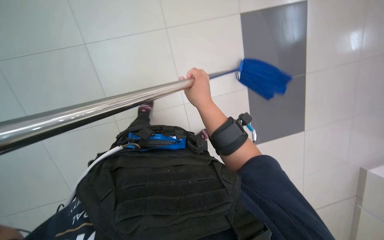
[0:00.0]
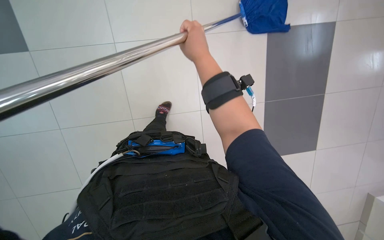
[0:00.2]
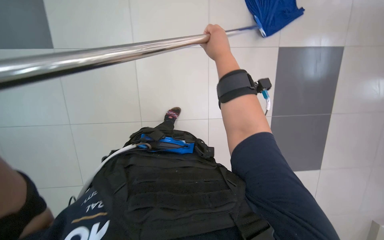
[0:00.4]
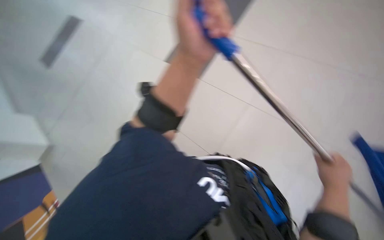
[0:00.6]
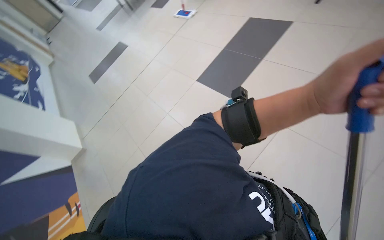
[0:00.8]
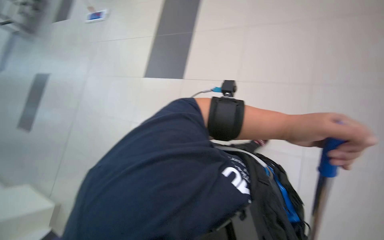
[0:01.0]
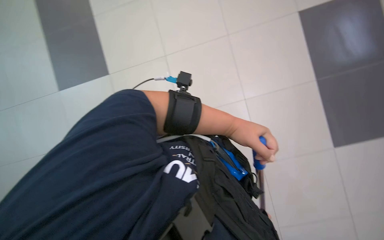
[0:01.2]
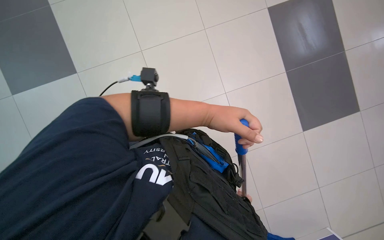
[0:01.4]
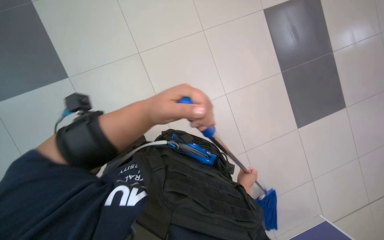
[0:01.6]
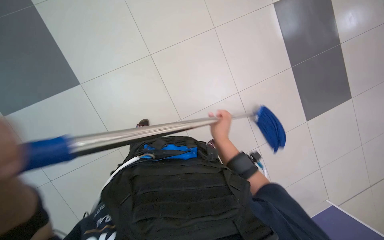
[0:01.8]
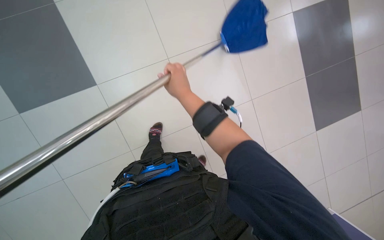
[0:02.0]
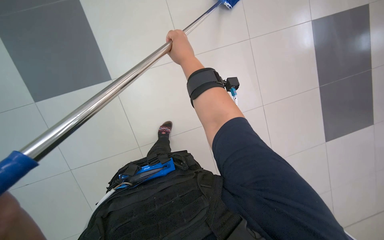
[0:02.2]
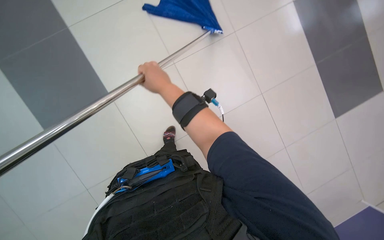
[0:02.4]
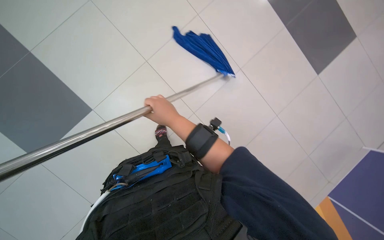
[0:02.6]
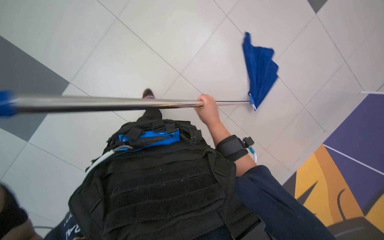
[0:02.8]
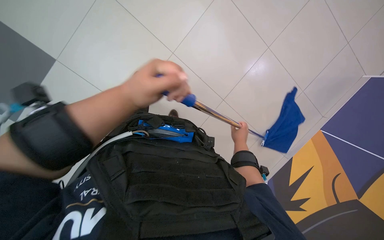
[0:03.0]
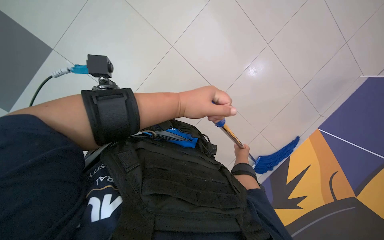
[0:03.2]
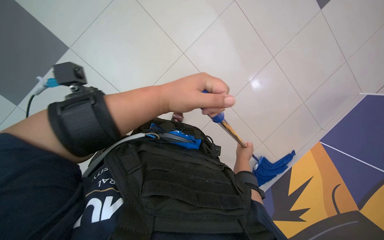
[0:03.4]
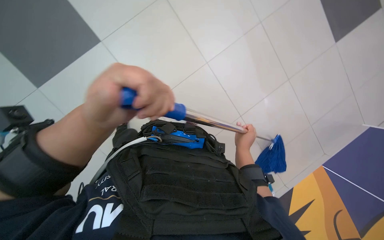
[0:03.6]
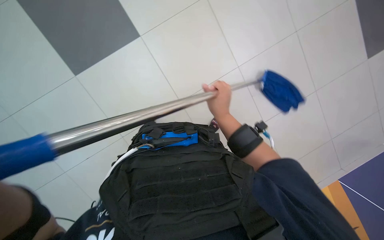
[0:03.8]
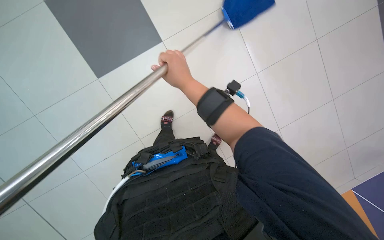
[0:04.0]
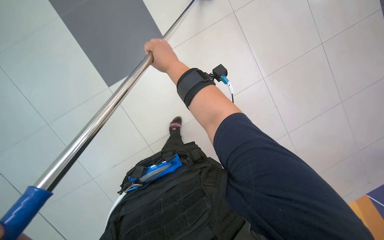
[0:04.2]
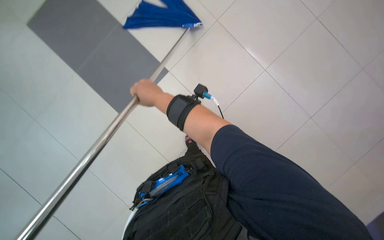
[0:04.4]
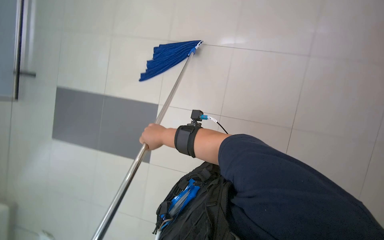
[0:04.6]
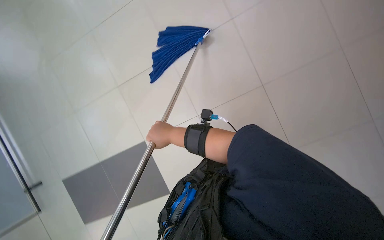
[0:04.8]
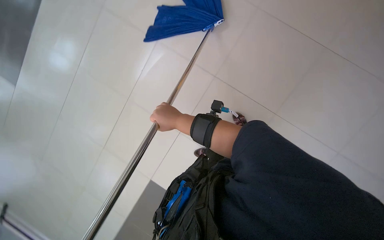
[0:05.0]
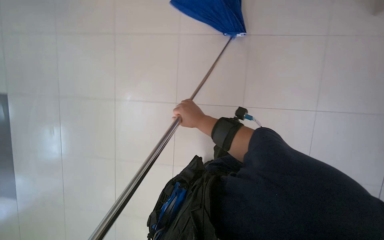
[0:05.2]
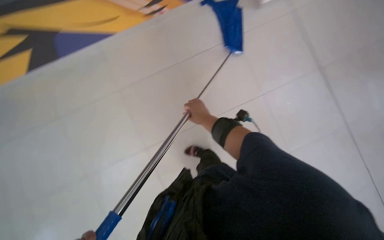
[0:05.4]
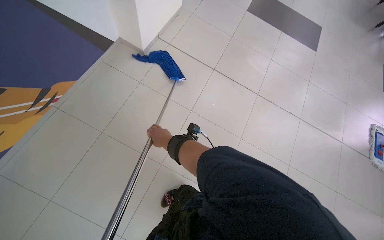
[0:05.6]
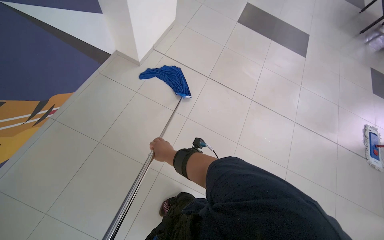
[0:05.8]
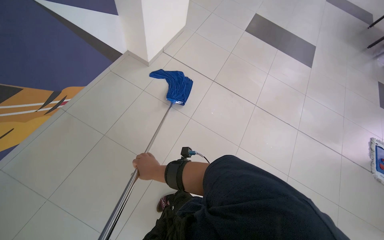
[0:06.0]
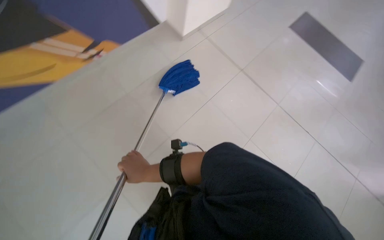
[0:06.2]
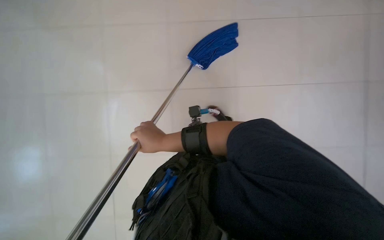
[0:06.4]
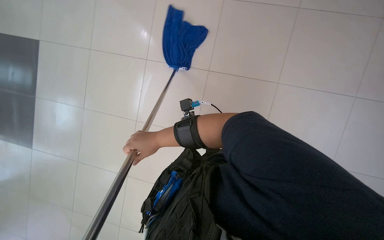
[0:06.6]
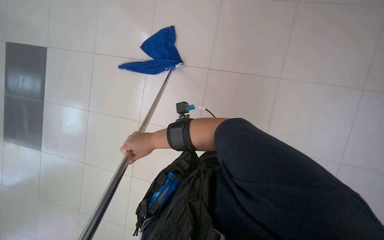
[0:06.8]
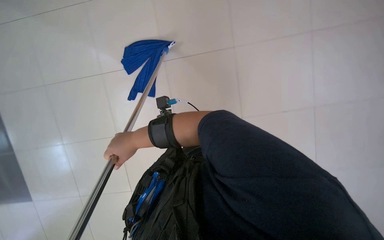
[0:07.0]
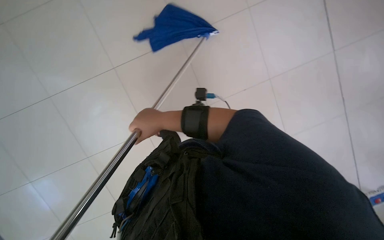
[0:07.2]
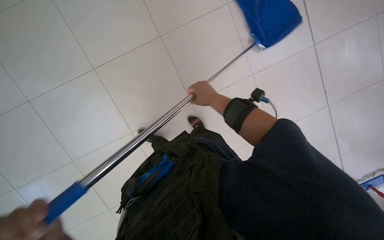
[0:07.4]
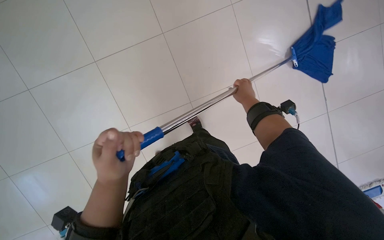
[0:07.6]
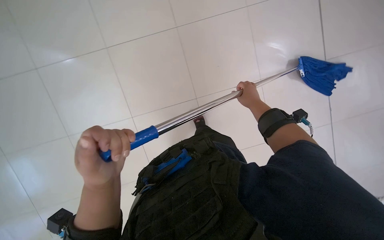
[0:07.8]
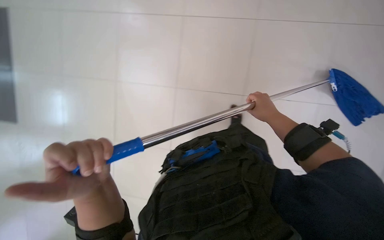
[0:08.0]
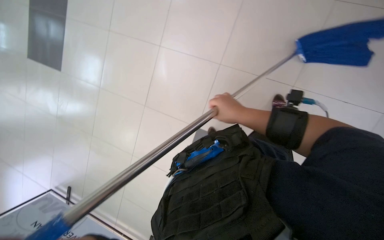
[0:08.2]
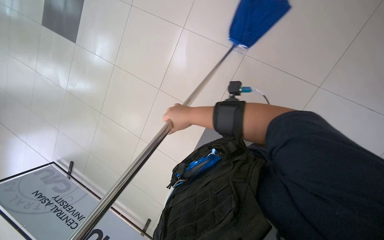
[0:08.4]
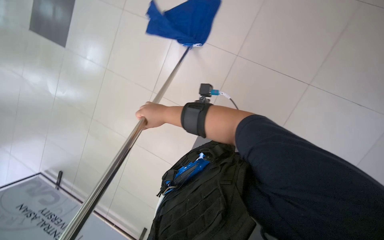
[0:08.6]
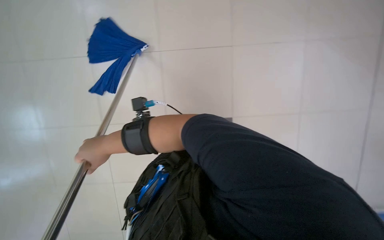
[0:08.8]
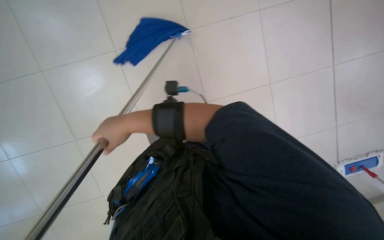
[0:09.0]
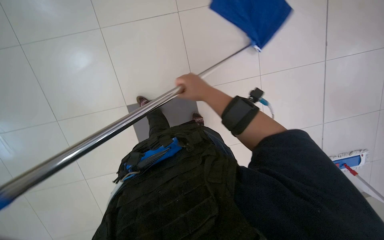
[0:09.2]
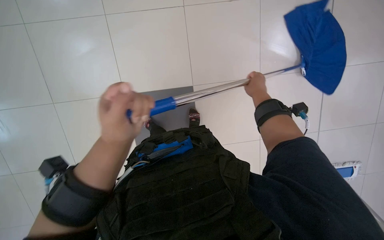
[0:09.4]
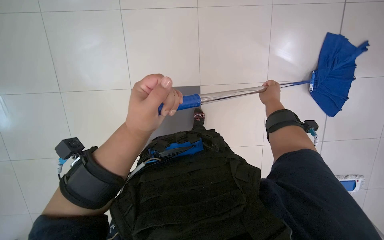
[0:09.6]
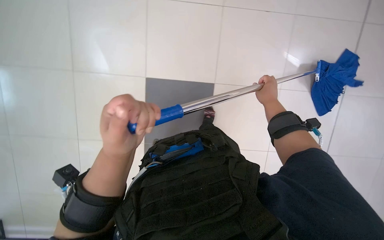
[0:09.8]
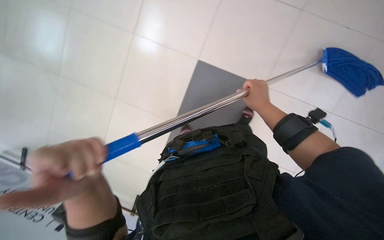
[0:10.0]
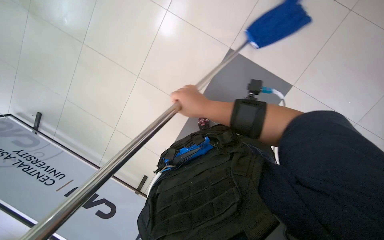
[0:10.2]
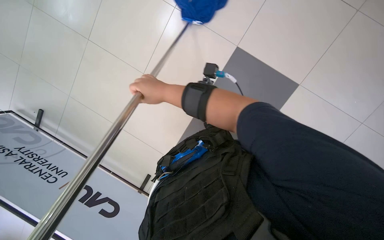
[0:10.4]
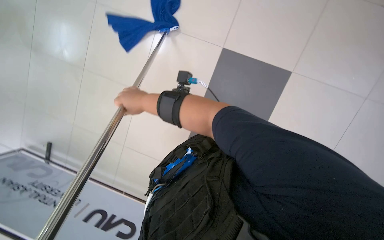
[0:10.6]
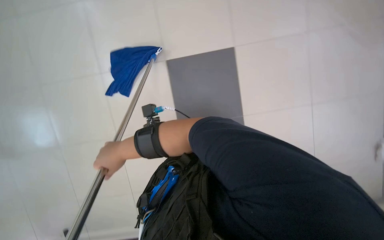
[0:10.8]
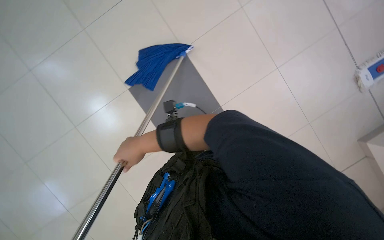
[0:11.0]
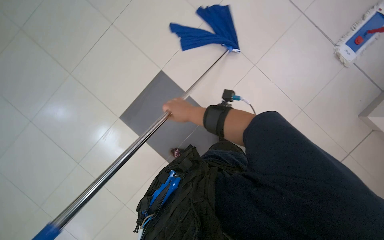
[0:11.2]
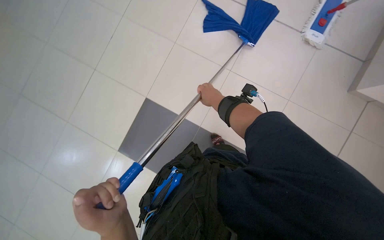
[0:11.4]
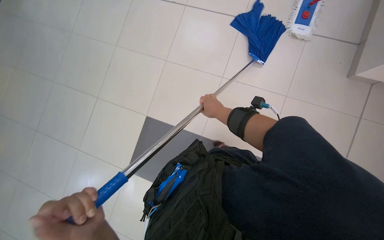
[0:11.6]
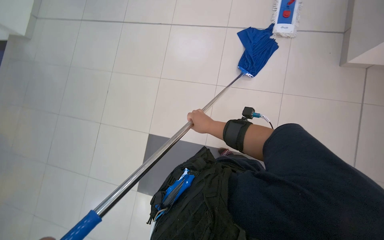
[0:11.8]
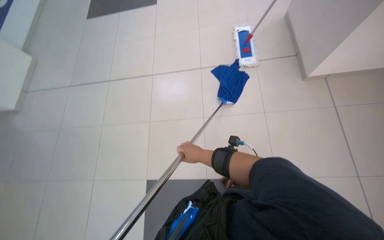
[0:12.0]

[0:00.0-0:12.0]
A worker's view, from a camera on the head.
Job: mopping floor.
The whole recording: Mopping the floor. The worker wrings the mop head, attaches it to the handle, and mops the floor.
0:00.0 to 0:01.6: The view tilts roughly 20 degrees upward.
0:04.4 to 0:06.0: The view pans to the right by about 25 degrees. The right hand travels down the picture by approximately 15 cm.
0:06.0 to 0:07.6: The wearer looks roughly 20 degrees further to the left. The wearer looks some 20 degrees further downward. The right hand goes roughly 20 cm to the right.
0:07.6 to 0:09.0: The head rotates approximately 20 degrees to the left. The right hand travels to the left by approximately 50 cm.
0:09.0 to 0:10.4: The camera is aimed about 25 degrees further to the left. The right hand is displaced nearer to the camera by some 10 cm, and travels to the right and back again, some 40 cm each way.
0:10.4 to 0:12.0: The view tilts about 20 degrees upward. Everything in view rotates approximately 30 degrees counterclockwise.

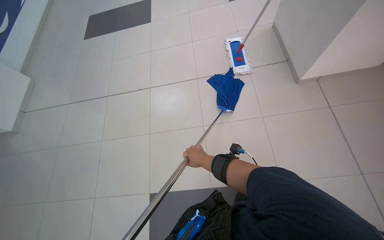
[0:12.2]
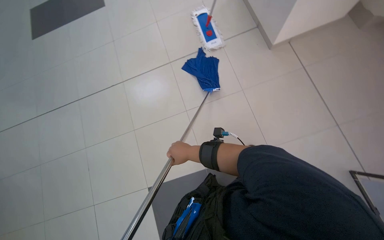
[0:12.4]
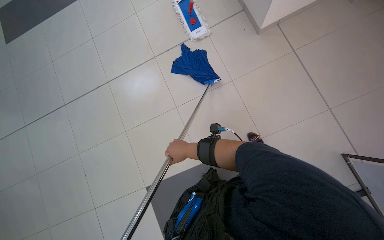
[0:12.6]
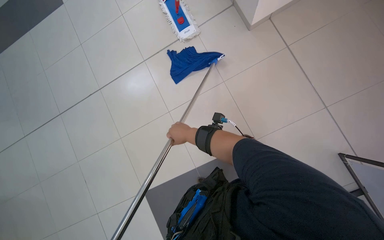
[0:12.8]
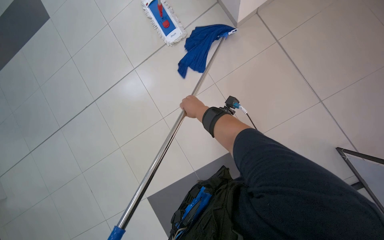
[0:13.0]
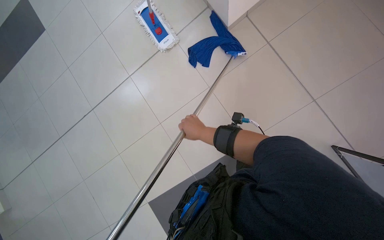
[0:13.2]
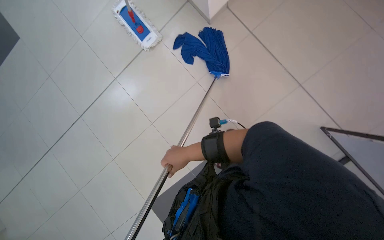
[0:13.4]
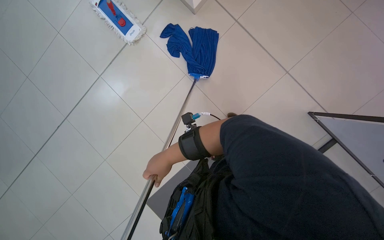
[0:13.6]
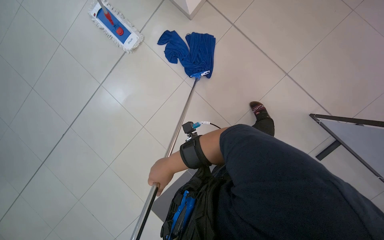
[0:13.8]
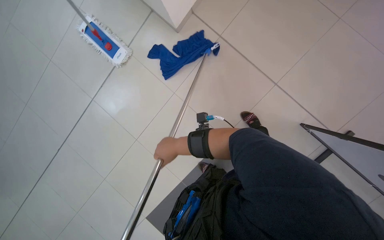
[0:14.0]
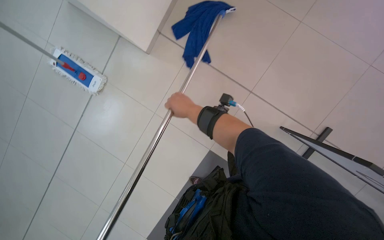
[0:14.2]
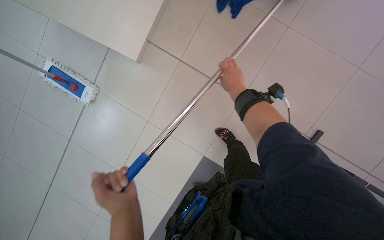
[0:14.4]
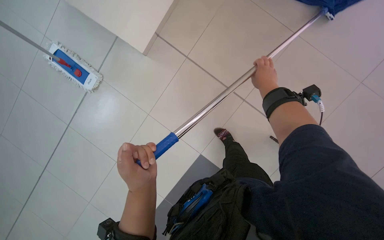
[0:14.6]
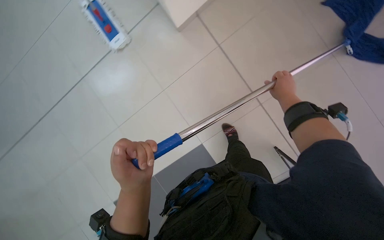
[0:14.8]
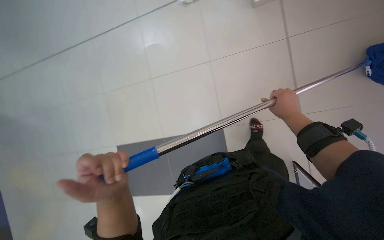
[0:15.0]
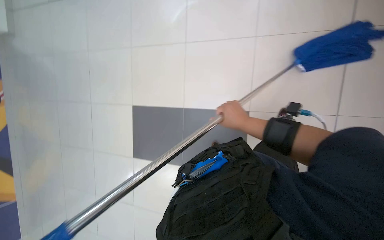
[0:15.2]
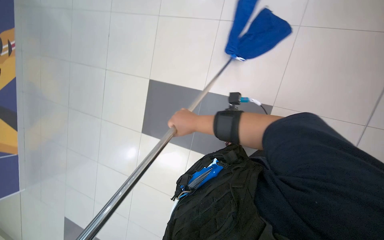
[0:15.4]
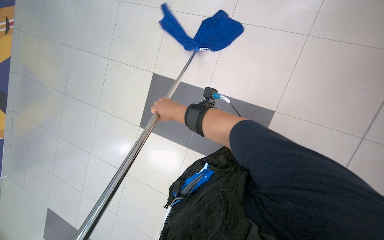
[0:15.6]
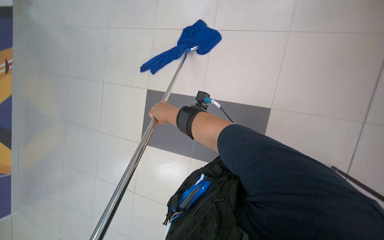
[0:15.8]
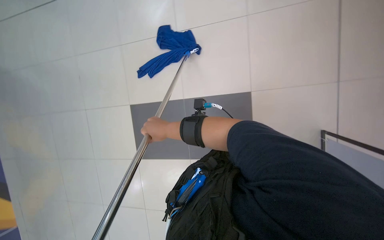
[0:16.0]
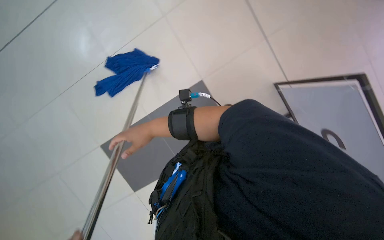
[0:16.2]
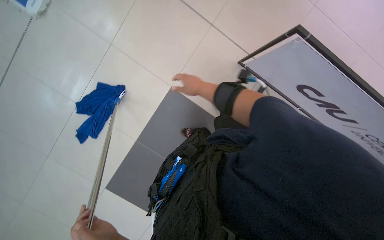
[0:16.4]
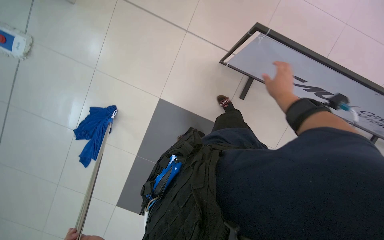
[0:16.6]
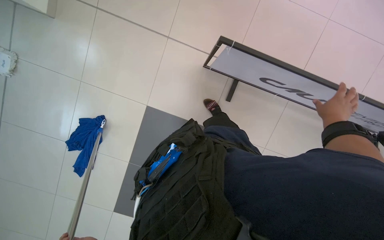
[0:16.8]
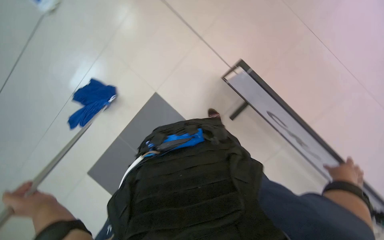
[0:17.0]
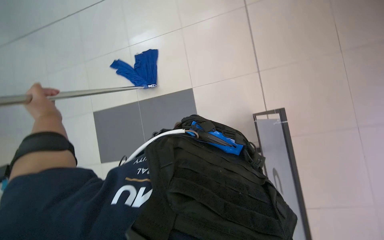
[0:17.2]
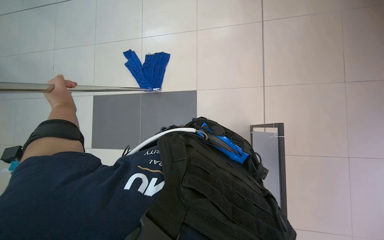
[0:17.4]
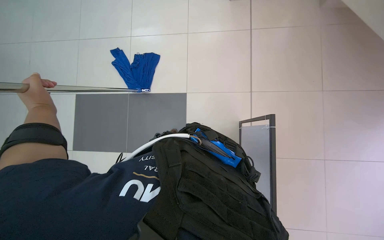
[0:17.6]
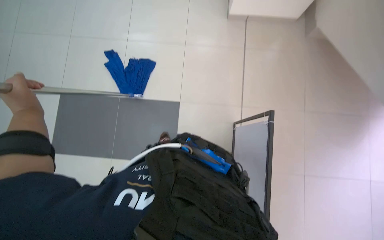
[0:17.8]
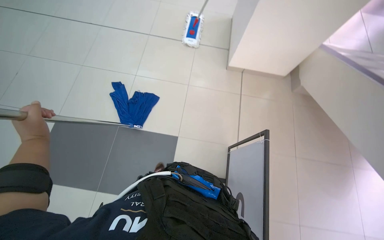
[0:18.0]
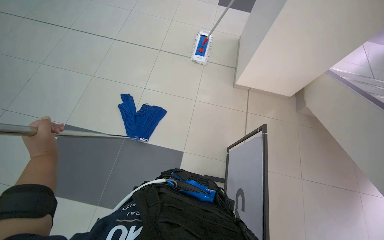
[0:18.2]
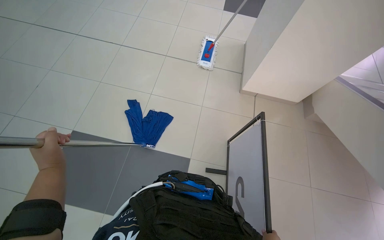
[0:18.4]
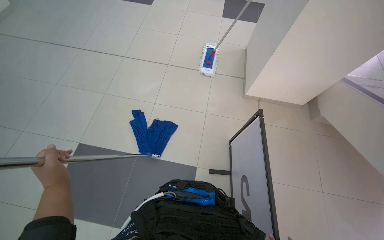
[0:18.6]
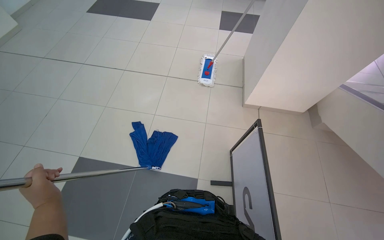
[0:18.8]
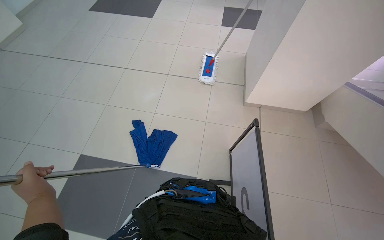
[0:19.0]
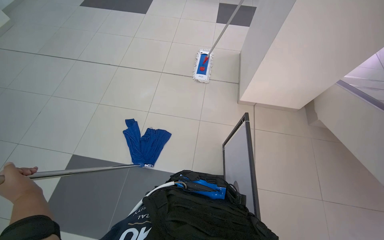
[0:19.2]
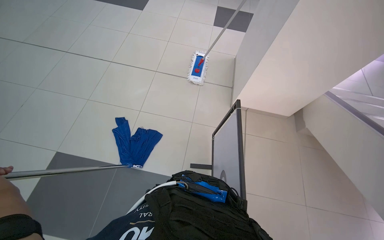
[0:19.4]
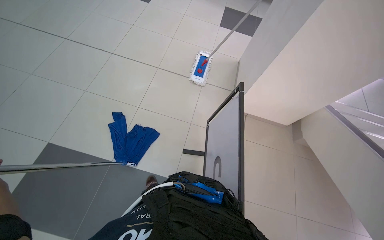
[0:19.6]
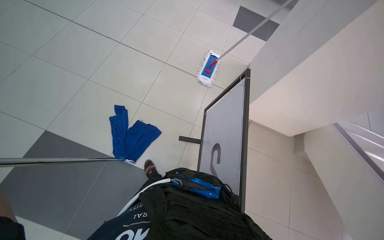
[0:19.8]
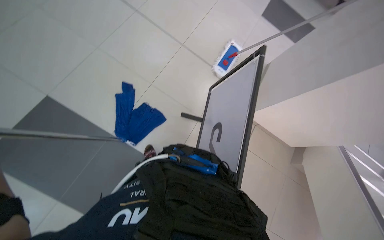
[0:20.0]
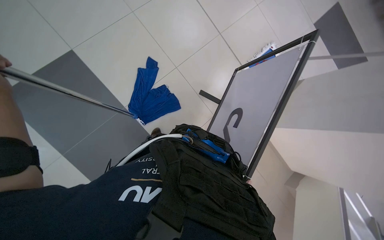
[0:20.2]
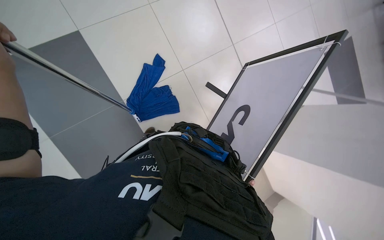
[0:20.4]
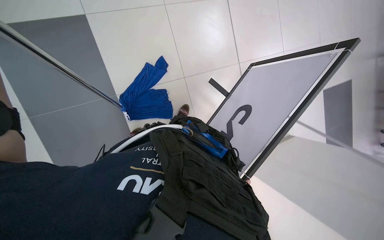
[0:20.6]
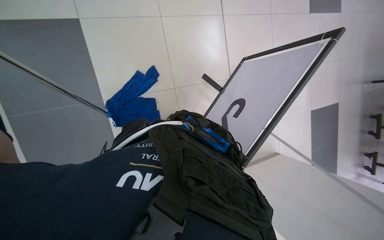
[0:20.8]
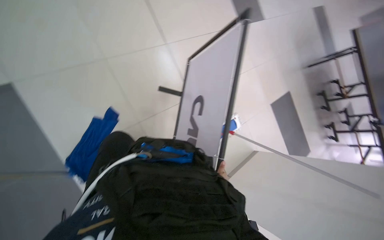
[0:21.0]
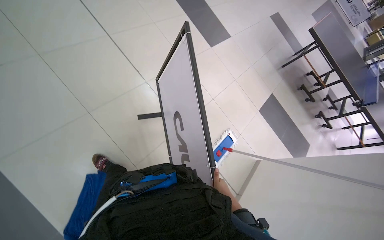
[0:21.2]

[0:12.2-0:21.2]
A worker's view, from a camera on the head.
Job: mopping floor.
The whole recording: Mopping the floor. The worker wrings the mop head, attaches it to the handle, and mops the floor.
0:12.2 to 0:13.8: The head turns to the right by about 45 degrees. The view tilts about 15 degrees downward.
0:13.8 to 0:15.2: The camera travels about 40 cm.
